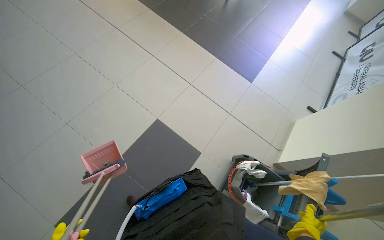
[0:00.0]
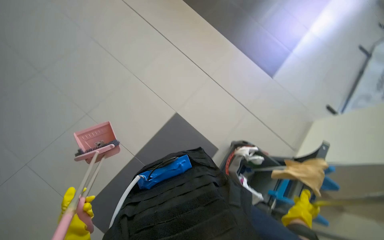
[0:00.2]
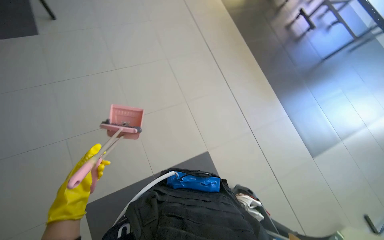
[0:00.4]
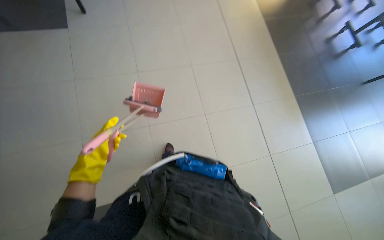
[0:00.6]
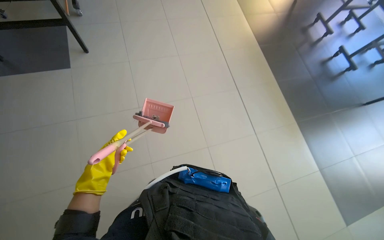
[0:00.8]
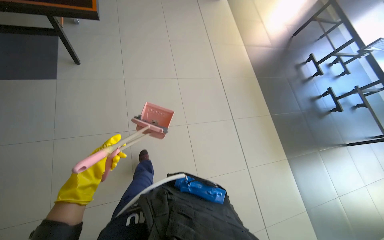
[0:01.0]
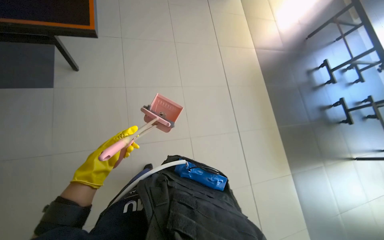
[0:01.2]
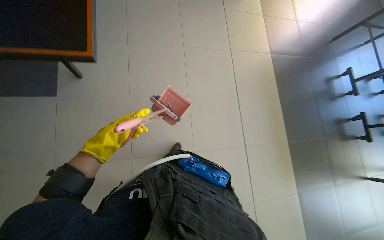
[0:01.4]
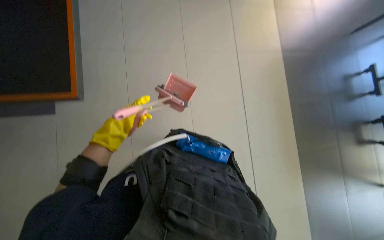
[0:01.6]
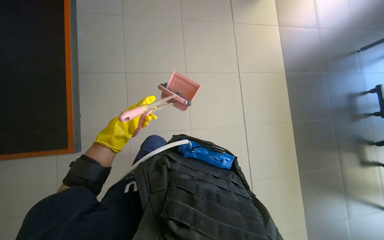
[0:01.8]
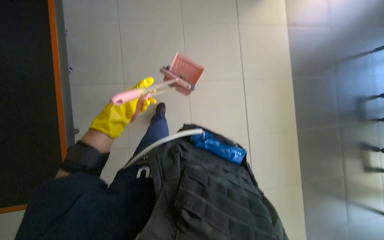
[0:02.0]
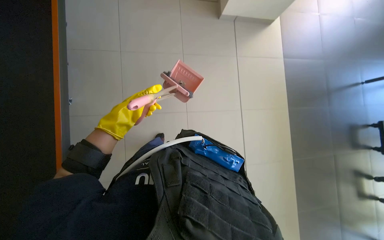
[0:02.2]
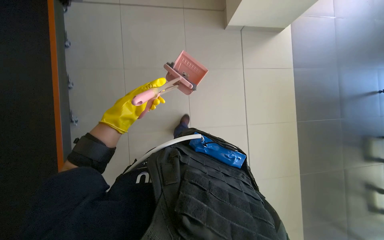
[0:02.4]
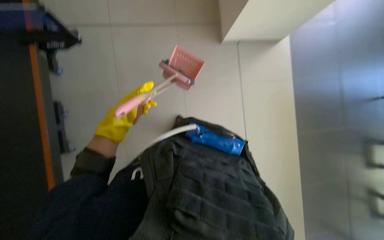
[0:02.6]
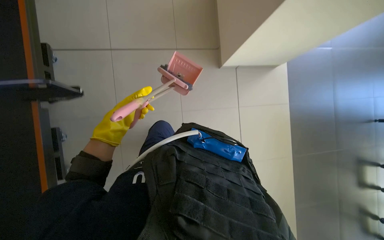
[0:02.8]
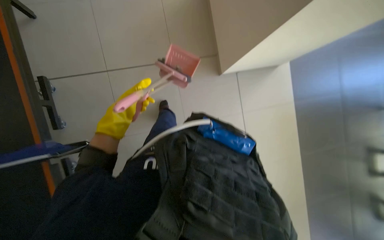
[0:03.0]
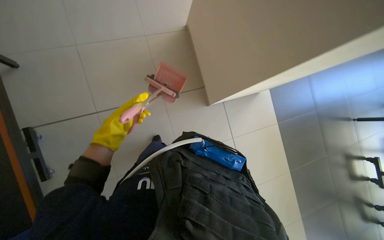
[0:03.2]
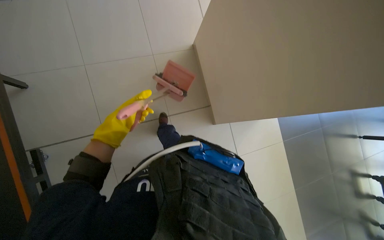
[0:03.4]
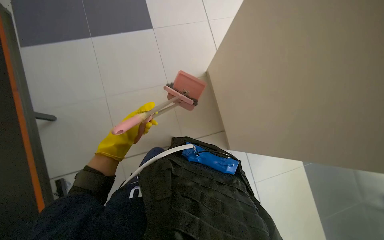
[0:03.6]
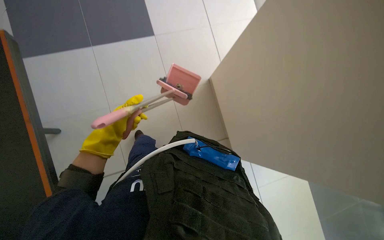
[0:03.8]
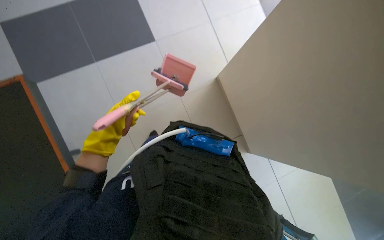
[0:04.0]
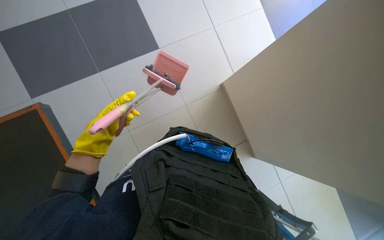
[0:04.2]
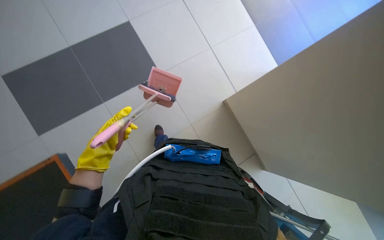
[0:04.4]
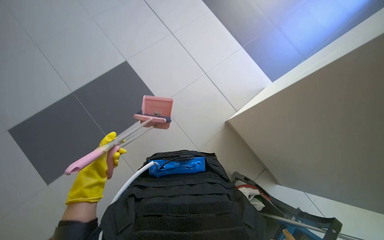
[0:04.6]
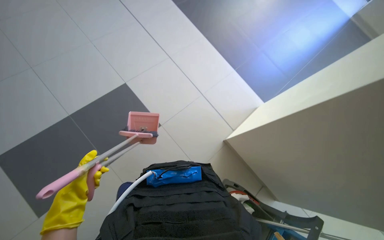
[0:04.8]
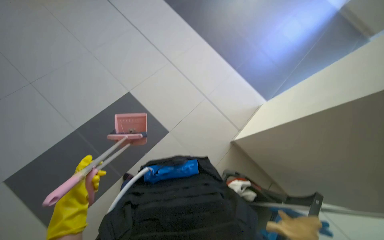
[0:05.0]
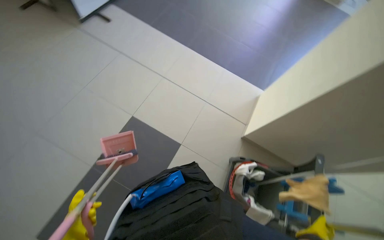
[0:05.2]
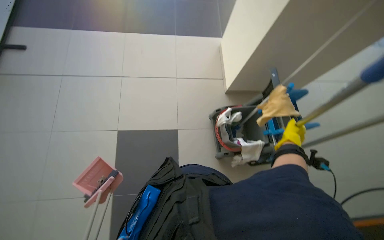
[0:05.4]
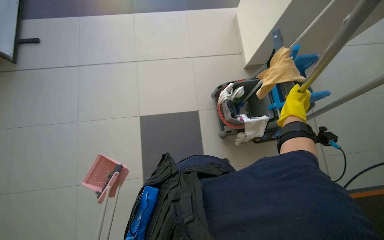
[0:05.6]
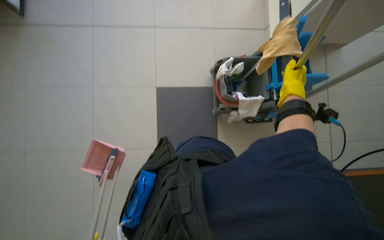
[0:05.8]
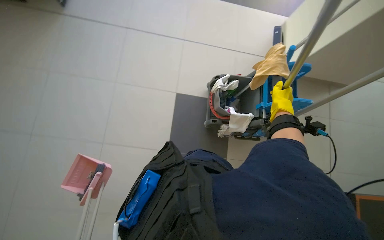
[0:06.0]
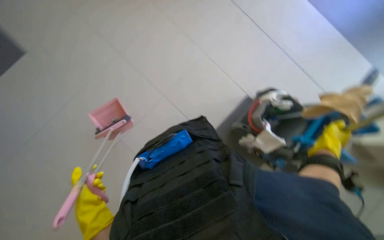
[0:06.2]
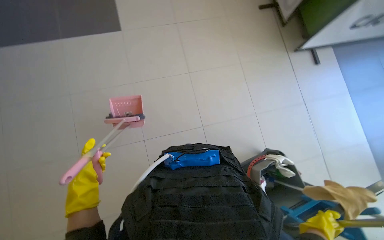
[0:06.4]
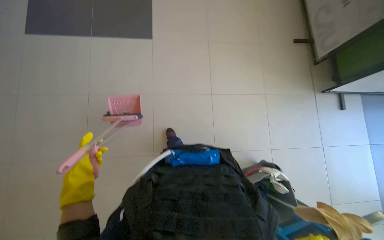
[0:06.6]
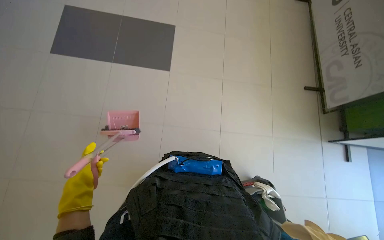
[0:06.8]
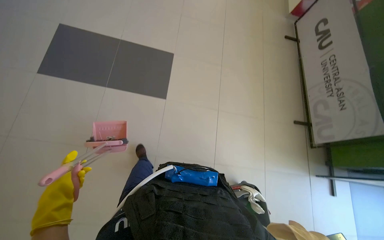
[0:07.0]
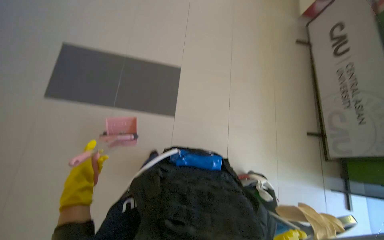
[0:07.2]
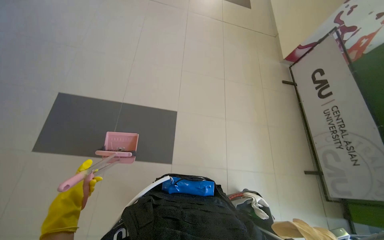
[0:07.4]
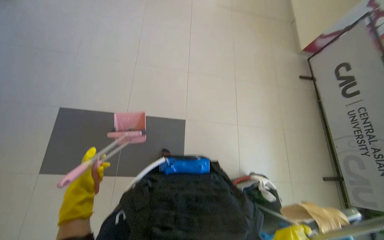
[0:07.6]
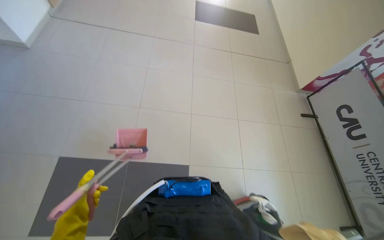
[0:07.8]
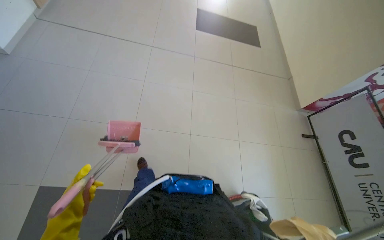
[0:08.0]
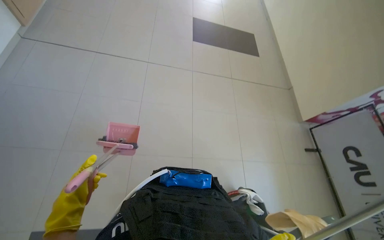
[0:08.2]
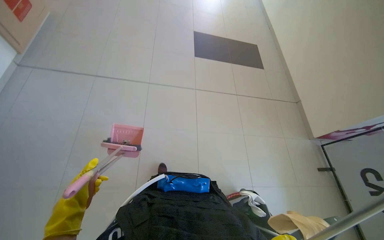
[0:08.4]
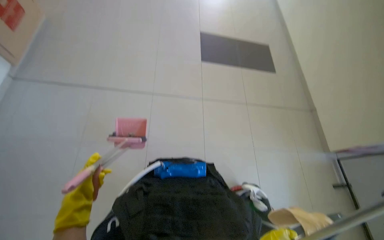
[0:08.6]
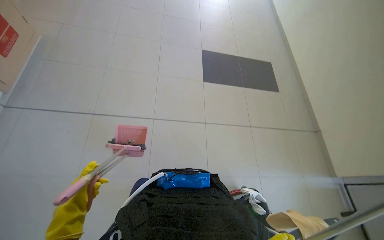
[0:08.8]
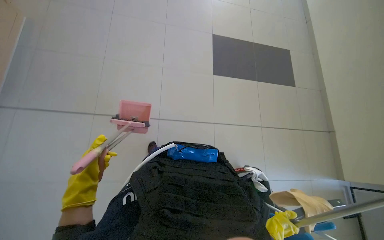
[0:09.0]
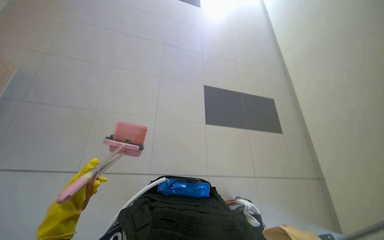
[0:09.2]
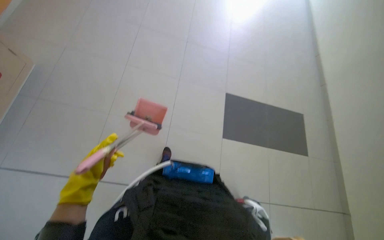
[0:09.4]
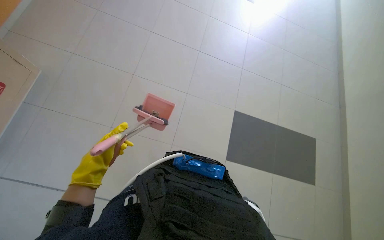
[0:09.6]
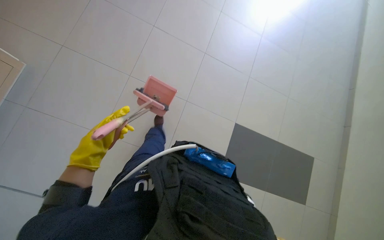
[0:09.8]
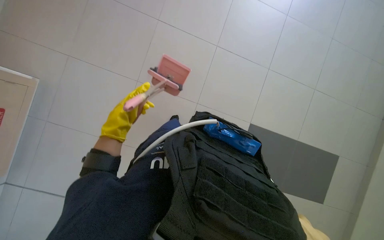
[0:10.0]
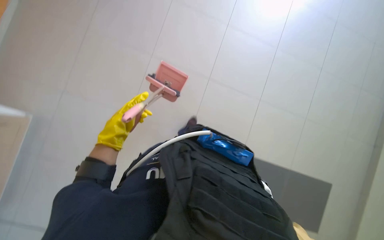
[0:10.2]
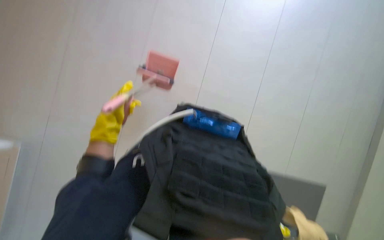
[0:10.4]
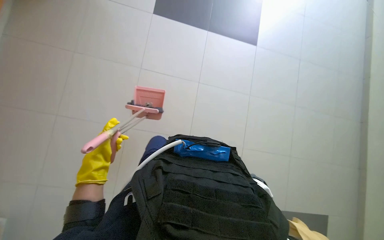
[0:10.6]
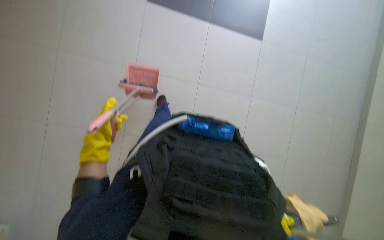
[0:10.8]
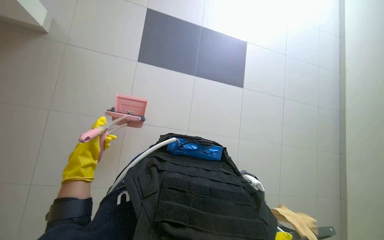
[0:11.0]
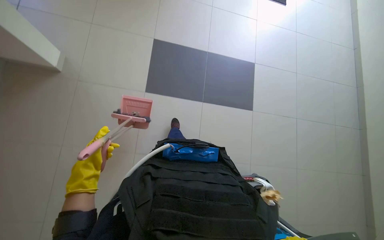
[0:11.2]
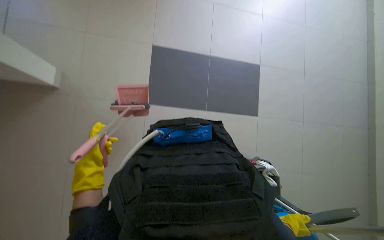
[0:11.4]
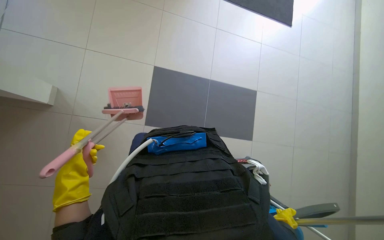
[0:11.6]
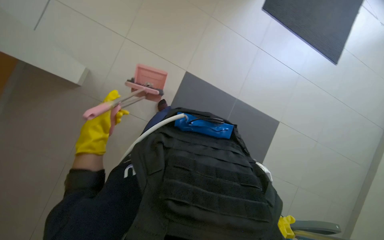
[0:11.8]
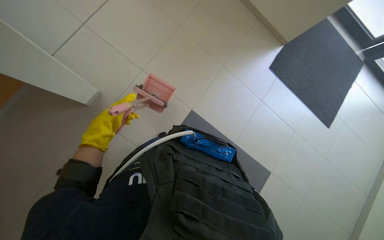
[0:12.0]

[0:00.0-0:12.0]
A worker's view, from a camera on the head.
Job: sweeping floor.
The whole recording: Sweeping floor with dustpan and brush. The worker sweeps the floor with a broom and collects debris into a dustpan.
0:00.0 to 0:01.6: The wearer looks roughly 70 degrees further to the left.
0:01.6 to 0:03.0: The view tilts about 20 degrees upward.
0:03.0 to 0:04.4: The left hand moves down the picture, roughly 10 cm.
0:04.4 to 0:06.0: The wearer's head swings about 60 degrees to the right. The camera pitches downward, by about 15 degrees.
0:09.0 to 0:10.4: The head rotates roughly 20 degrees to the left.
0:10.4 to 0:12.0: The left hand goes roughly 10 cm to the left.

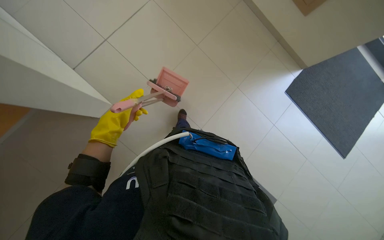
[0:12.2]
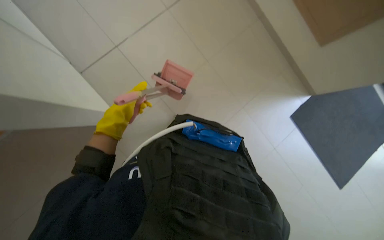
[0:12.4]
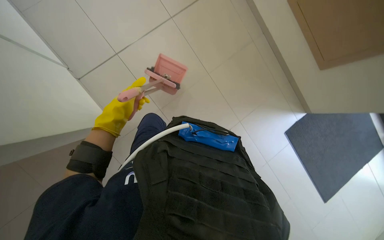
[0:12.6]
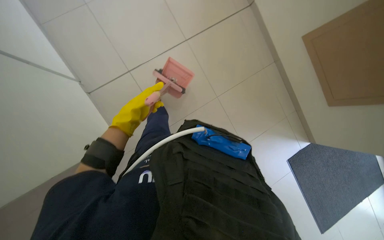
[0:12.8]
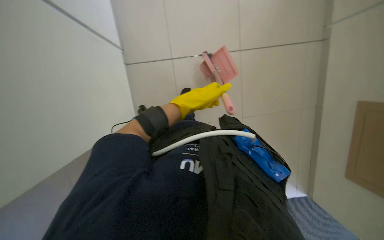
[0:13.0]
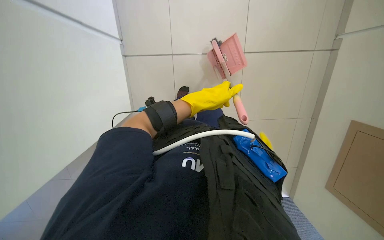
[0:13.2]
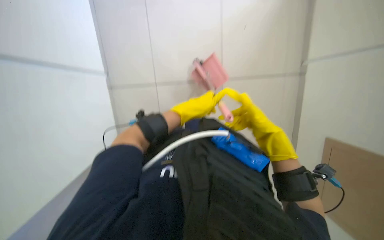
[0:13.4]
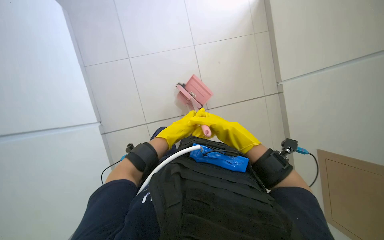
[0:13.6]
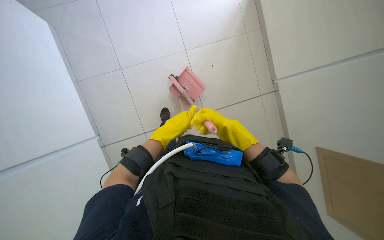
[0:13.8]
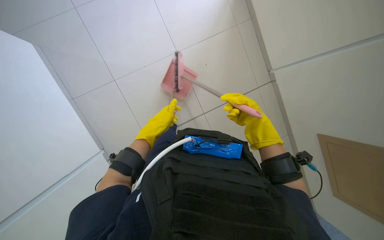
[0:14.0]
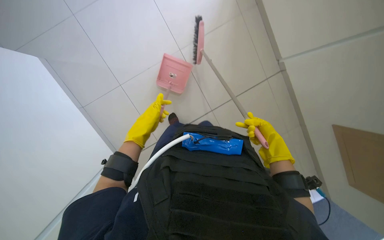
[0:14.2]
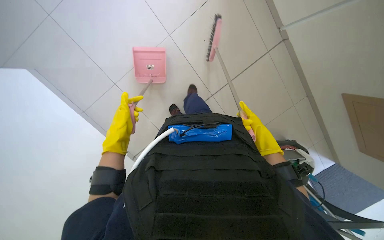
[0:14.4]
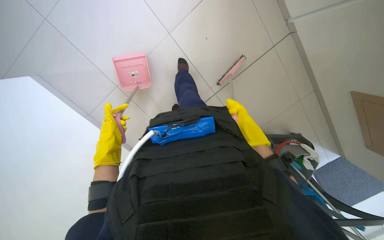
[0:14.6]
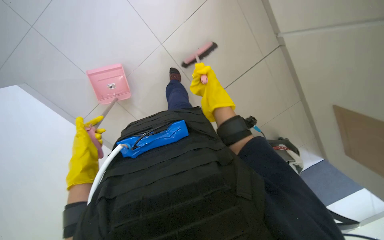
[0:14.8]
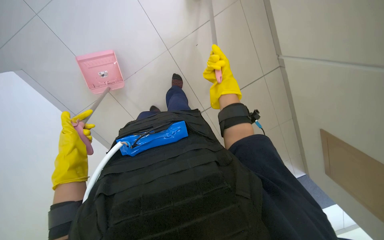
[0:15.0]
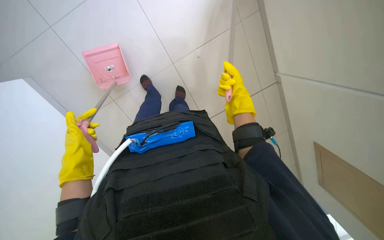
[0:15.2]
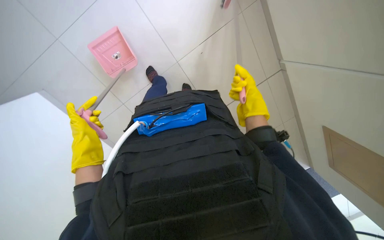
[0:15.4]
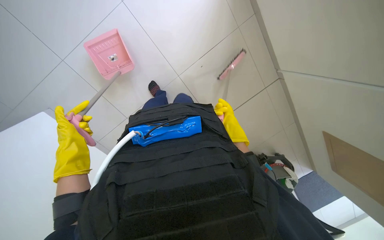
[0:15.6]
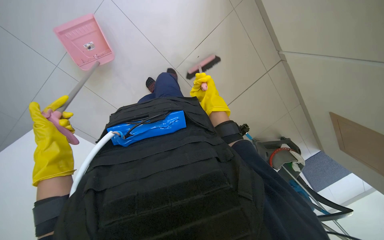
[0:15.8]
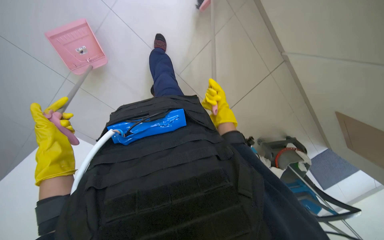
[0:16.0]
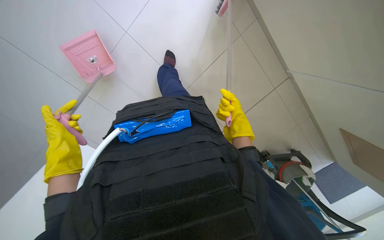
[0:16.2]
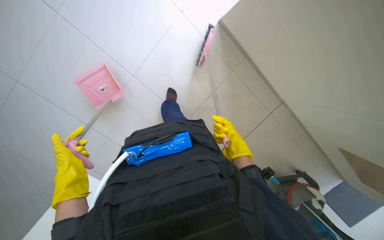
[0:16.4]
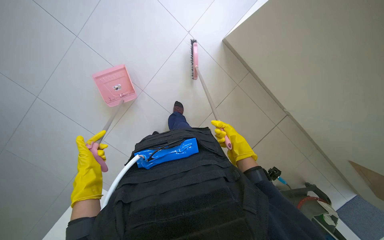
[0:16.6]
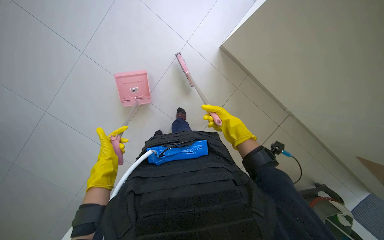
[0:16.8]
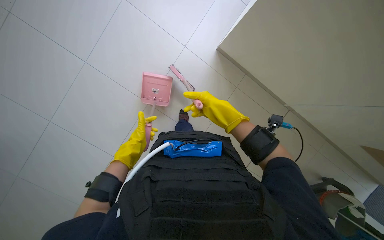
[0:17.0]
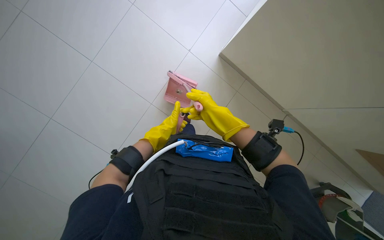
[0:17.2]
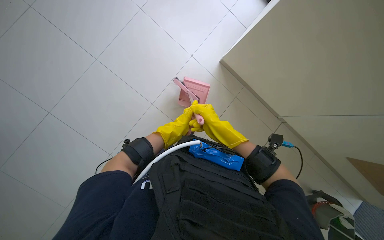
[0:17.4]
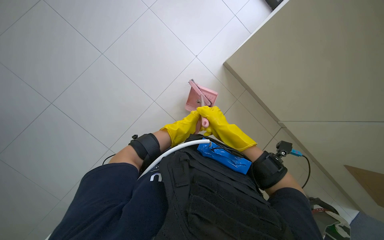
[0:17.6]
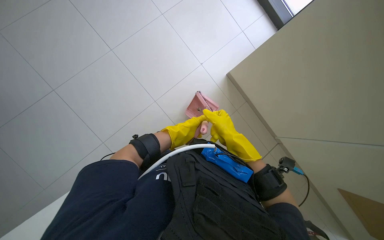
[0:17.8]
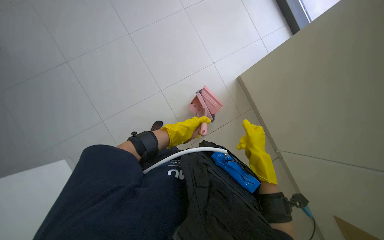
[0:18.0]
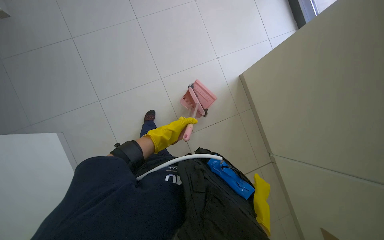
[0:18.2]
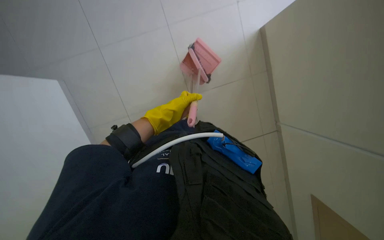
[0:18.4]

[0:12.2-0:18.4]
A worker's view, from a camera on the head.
Job: sweeping floor.
The whole recording: Sweeping floor with dustpan and brush. The worker sweeps the floor with a broom and collects debris into a dustpan.
0:15.4 to 0:16.8: The wearer looks some 20 degrees further upward. The left hand travels farther from the camera by some 10 cm, and reaches about 10 cm to the left, then returns.
0:16.8 to 0:18.4: The wearer looks approximately 15 degrees further downward. The left hand shifts roughly 20 cm to the right and up the picture.

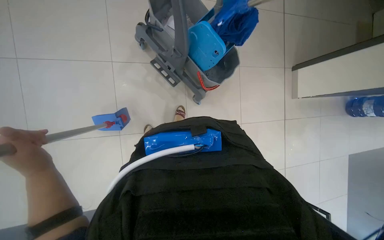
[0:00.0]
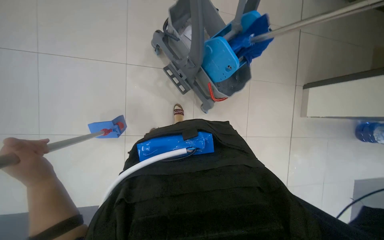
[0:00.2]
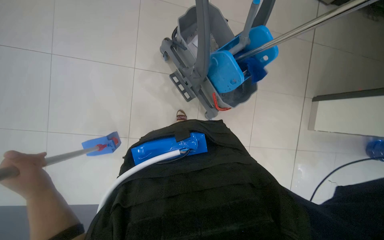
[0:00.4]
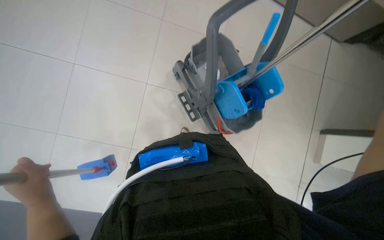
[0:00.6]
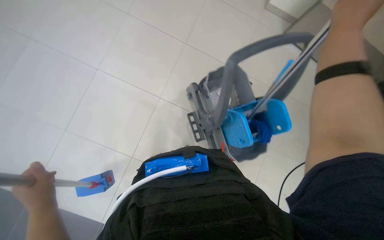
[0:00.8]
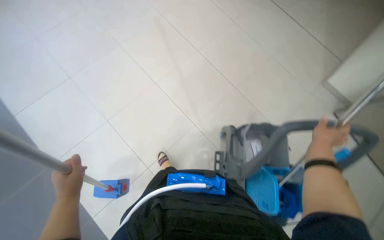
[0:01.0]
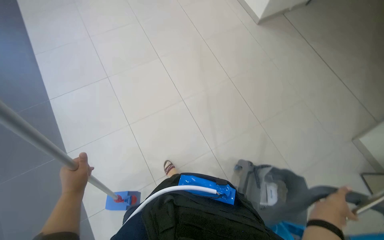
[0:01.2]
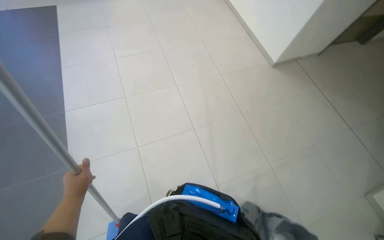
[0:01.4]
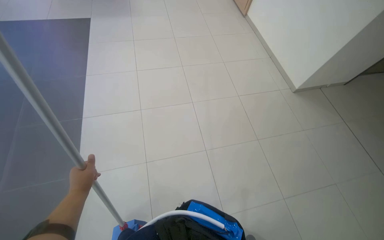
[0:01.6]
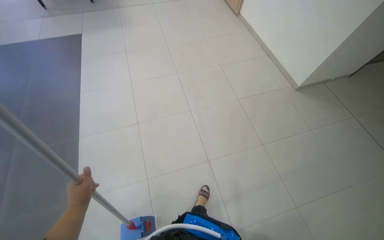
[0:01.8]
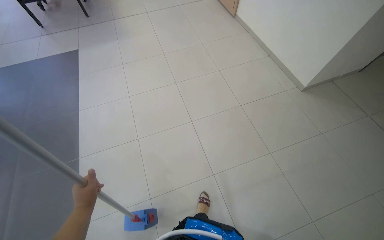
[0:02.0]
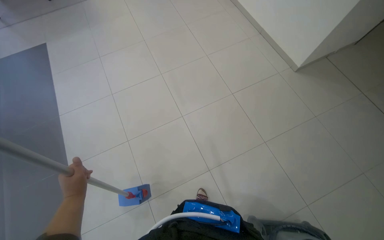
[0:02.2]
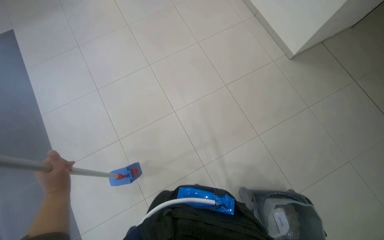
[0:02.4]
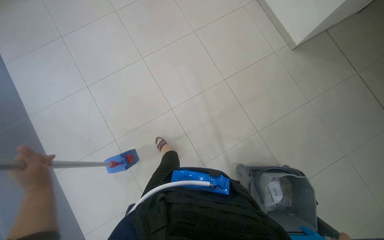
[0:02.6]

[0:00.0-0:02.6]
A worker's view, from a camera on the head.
Job: mopping floor.
The whole recording: Mopping floor. The worker mops the tiled floor with a flat mop.
0:00.0 to 0:01.2: The head turns to the left by roughly 65 degrees. The view tips upward by some 30 degrees.
0:01.2 to 0:02.6: The wearer moves some 80 cm.
